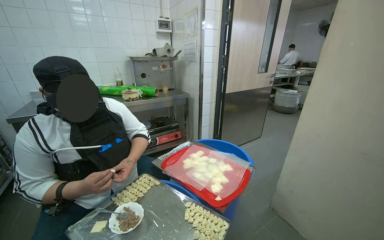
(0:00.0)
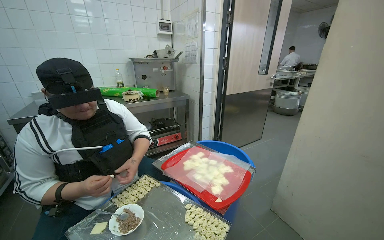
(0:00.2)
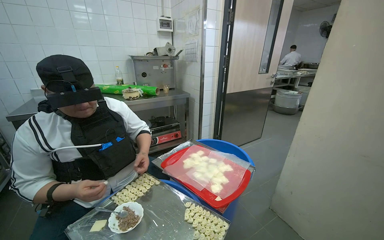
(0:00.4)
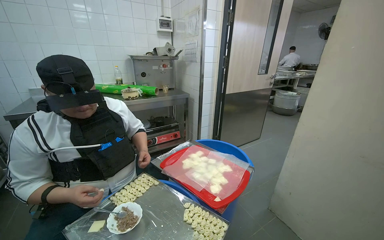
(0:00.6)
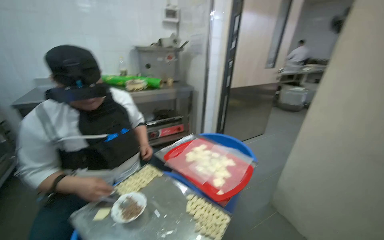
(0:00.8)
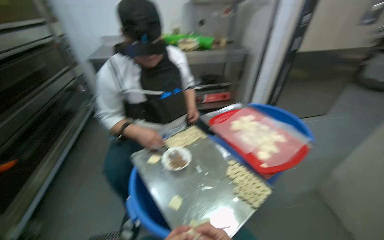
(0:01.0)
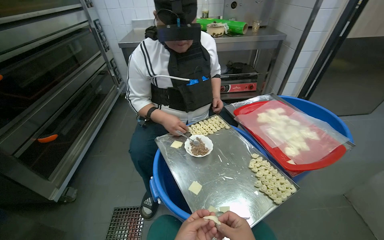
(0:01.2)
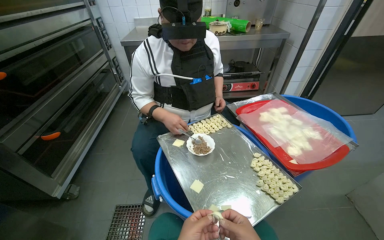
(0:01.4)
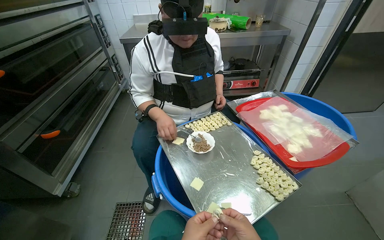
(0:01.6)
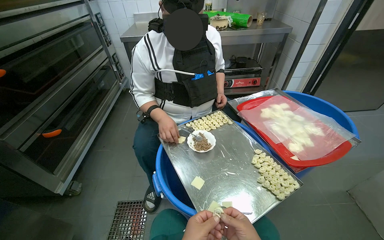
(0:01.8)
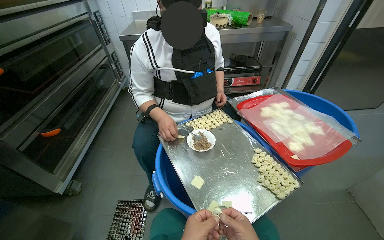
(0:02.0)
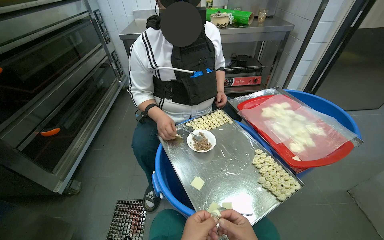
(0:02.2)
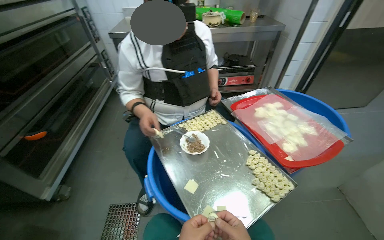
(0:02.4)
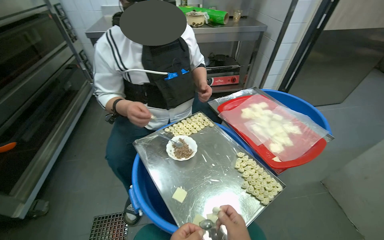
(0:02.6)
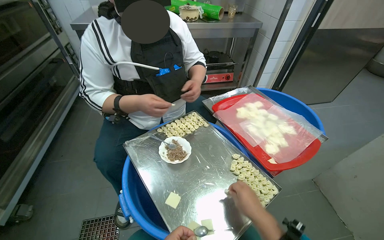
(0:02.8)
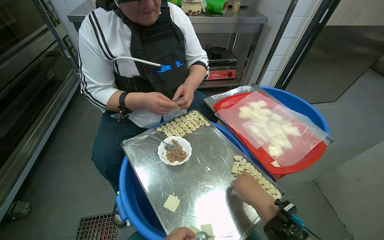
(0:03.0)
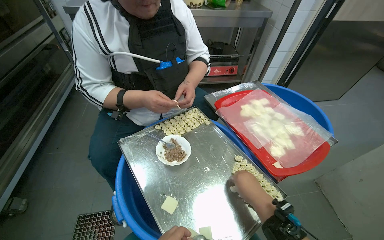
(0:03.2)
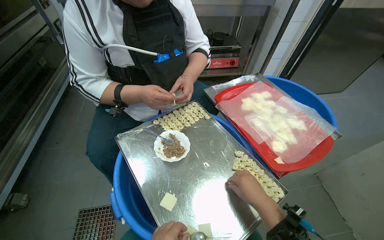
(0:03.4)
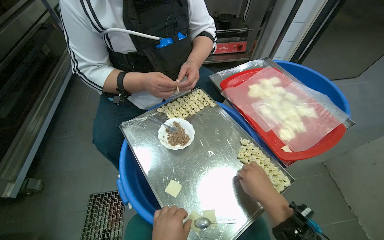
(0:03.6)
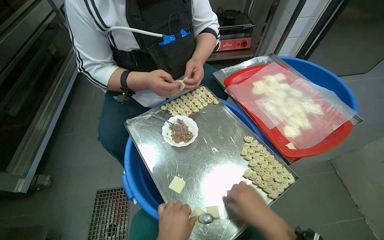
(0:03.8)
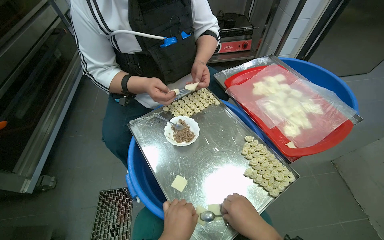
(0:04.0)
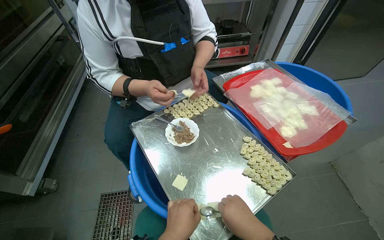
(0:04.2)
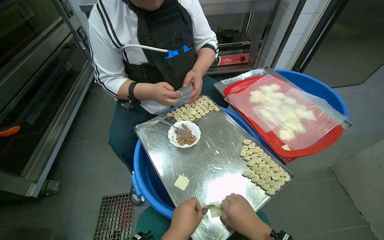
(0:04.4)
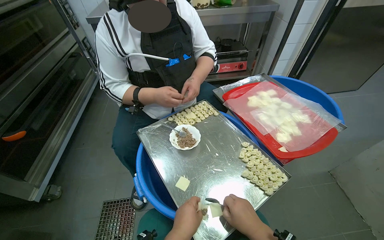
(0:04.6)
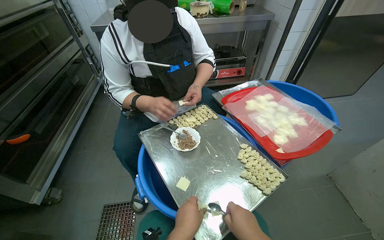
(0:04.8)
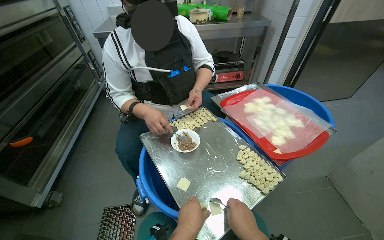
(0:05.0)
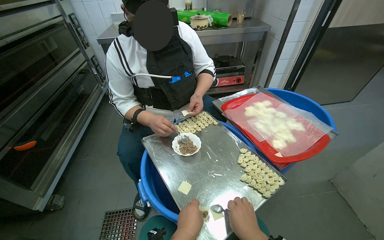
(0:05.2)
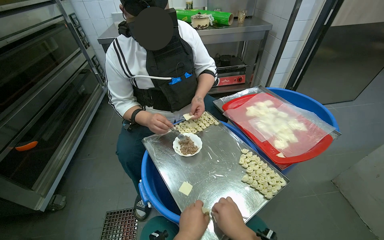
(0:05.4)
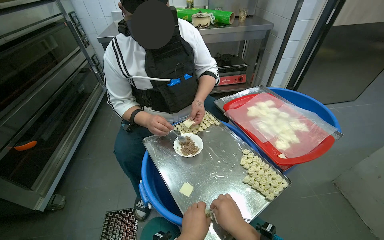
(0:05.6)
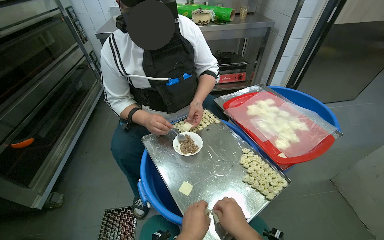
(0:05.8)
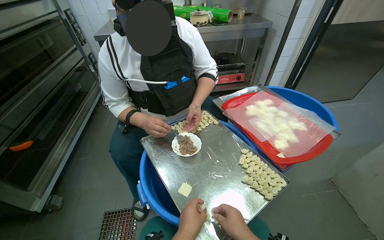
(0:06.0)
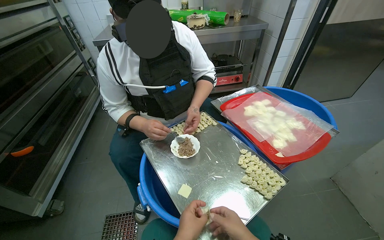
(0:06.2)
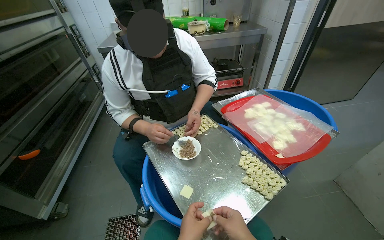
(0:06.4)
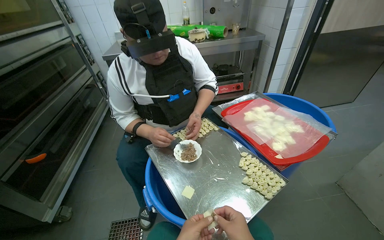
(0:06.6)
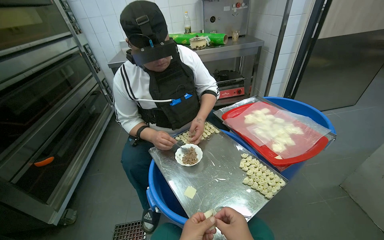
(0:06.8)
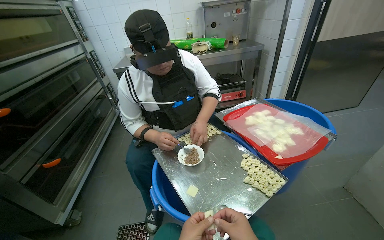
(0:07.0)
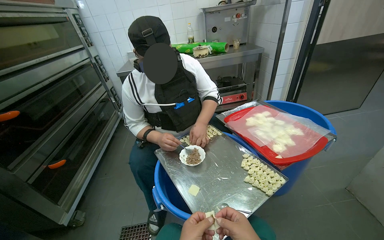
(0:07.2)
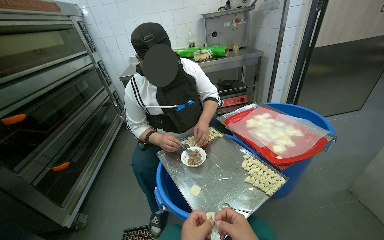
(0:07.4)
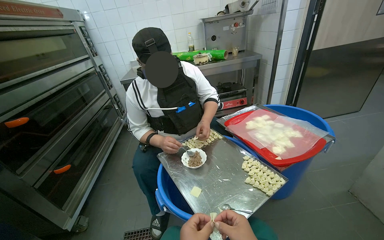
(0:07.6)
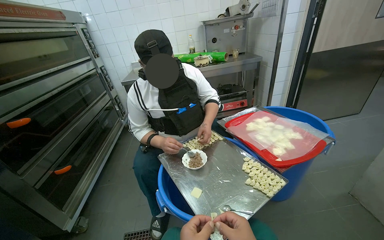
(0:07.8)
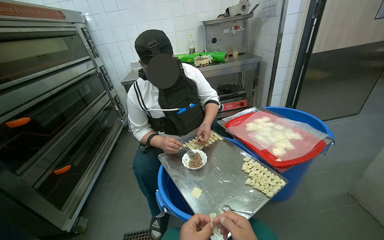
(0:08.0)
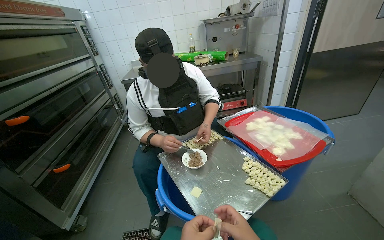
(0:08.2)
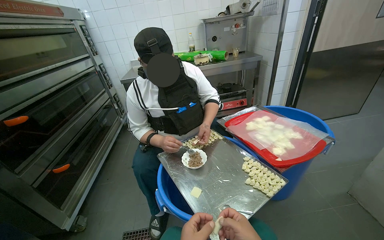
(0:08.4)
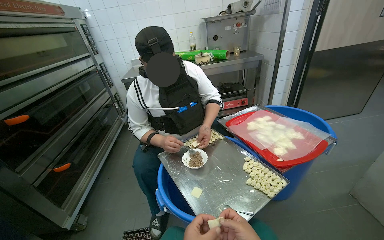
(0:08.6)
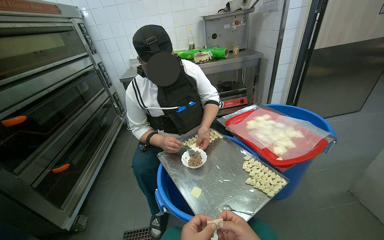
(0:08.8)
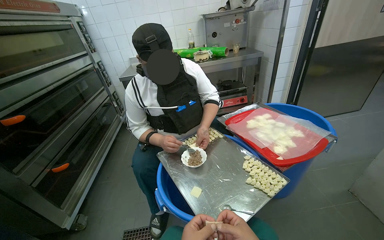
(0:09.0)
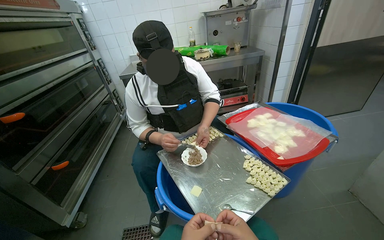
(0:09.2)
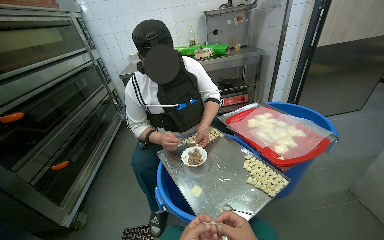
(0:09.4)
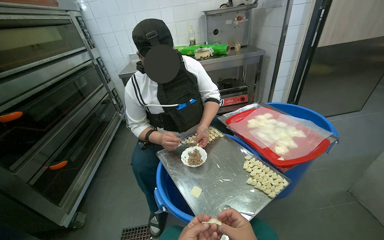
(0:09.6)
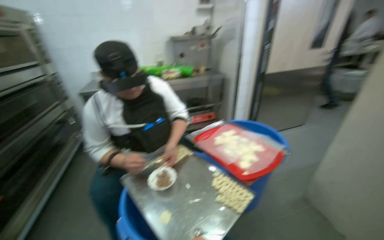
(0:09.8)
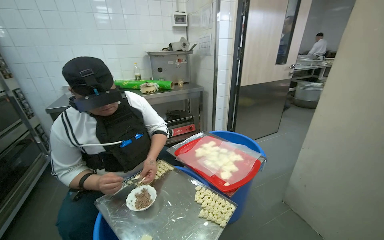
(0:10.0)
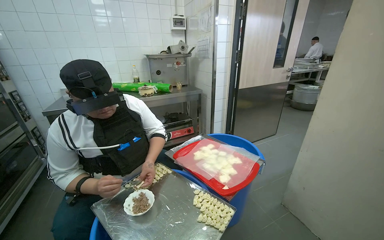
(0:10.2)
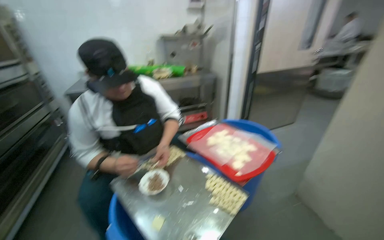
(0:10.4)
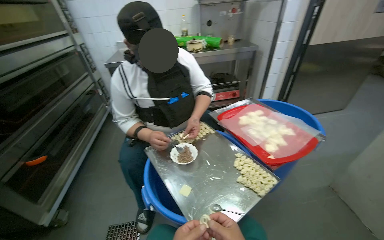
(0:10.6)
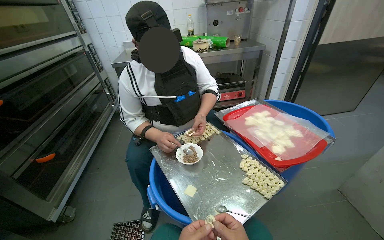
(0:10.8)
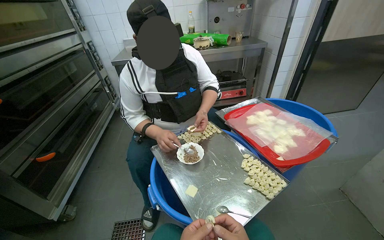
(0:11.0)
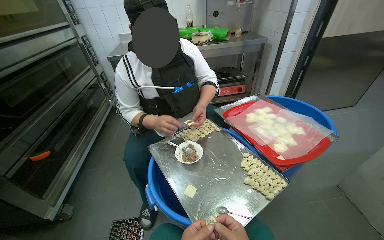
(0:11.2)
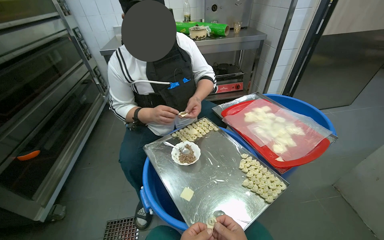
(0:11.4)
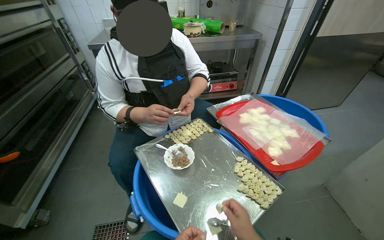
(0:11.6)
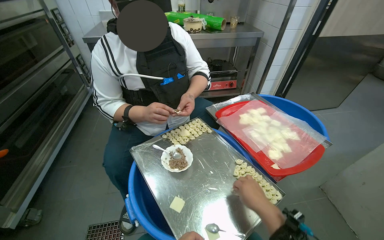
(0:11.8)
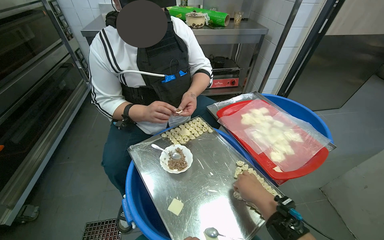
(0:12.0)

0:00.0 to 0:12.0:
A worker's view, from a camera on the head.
Job: preparing food.
The whole recording: Making dumplings. The worker continues making dumplings by filling dough with ingredients and shaping them.
0:00.0 to 0:01.6: The wearer looks about 30 degrees further to the left. The wearer looks about 20 degrees further downward.
0:03.0 to 0:04.4: The right hand moves down the picture, roughly 15 cm.
0:10.4 to 0:12.0: The view tilts approximately 15 degrees downward.

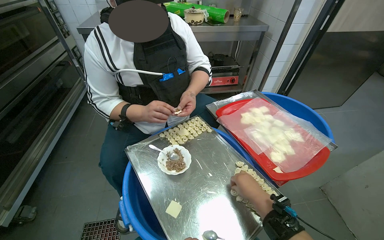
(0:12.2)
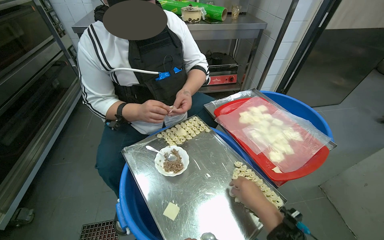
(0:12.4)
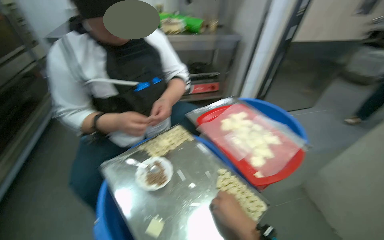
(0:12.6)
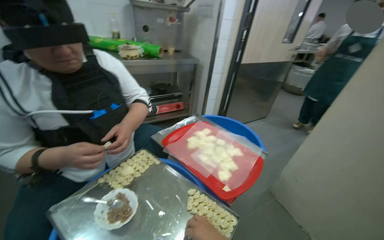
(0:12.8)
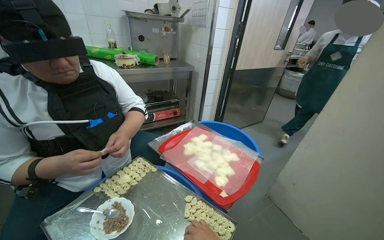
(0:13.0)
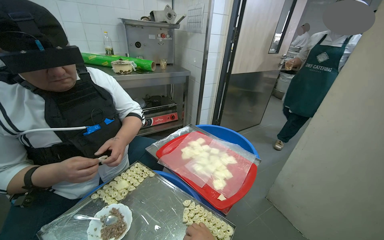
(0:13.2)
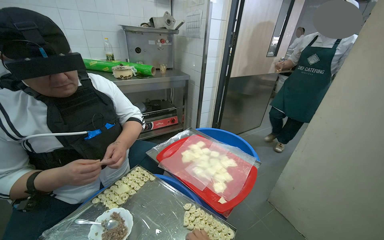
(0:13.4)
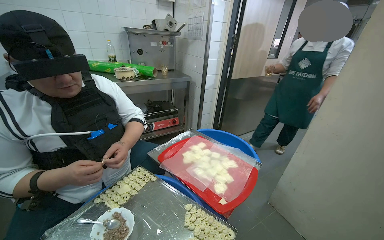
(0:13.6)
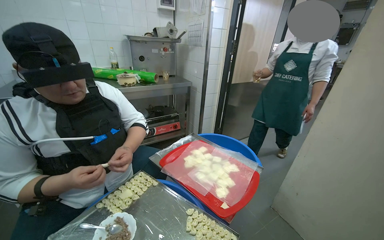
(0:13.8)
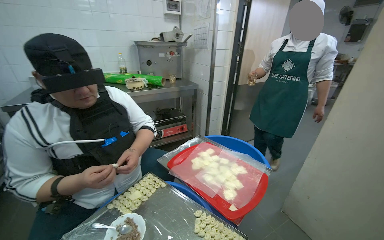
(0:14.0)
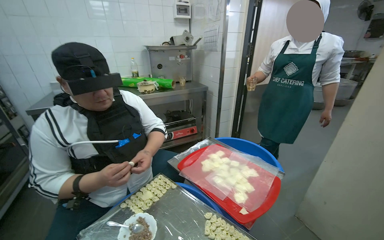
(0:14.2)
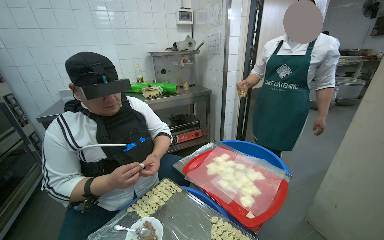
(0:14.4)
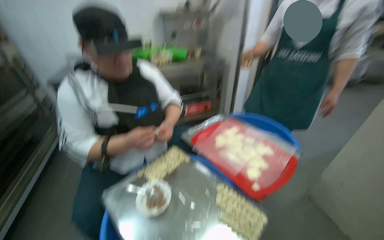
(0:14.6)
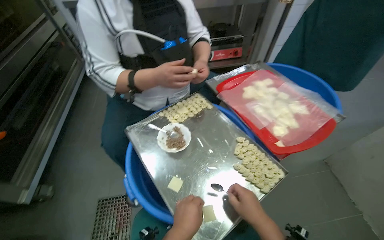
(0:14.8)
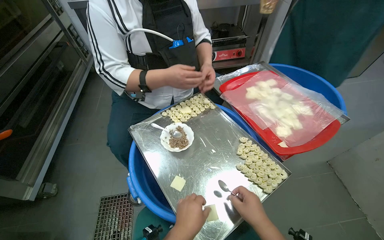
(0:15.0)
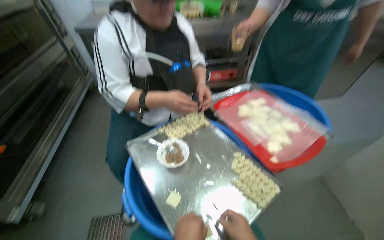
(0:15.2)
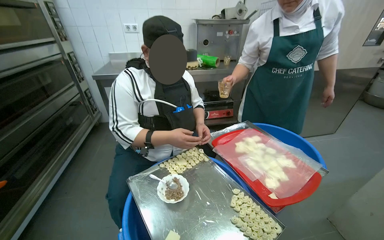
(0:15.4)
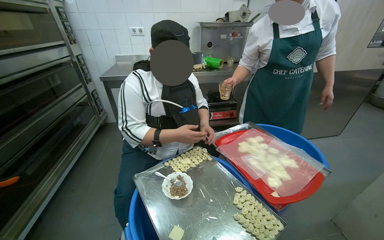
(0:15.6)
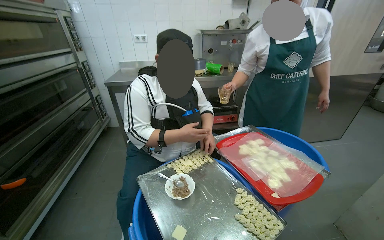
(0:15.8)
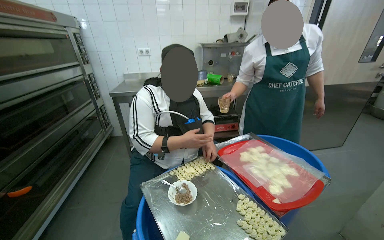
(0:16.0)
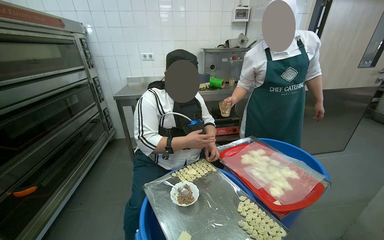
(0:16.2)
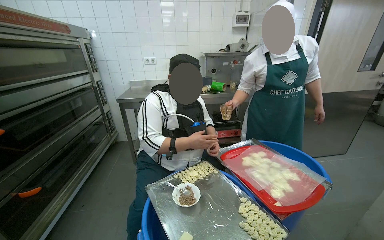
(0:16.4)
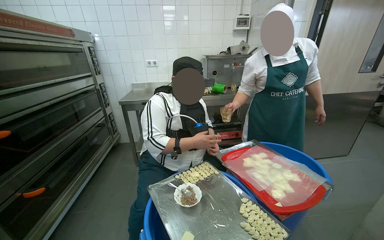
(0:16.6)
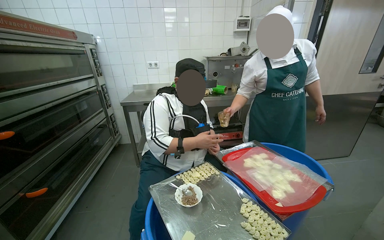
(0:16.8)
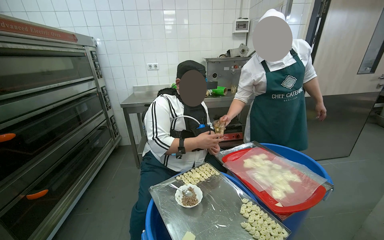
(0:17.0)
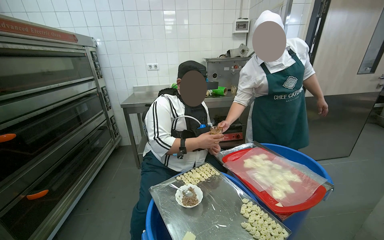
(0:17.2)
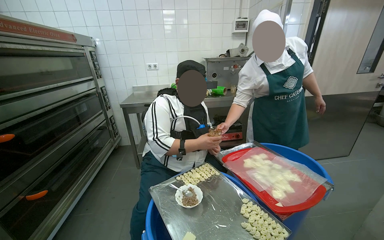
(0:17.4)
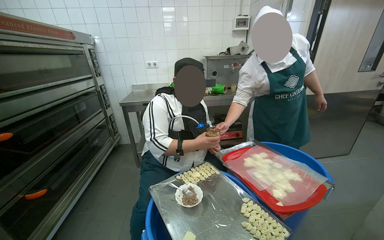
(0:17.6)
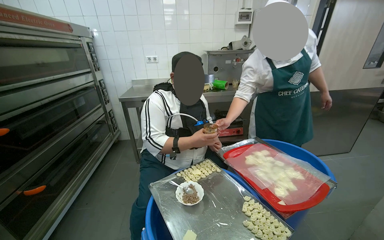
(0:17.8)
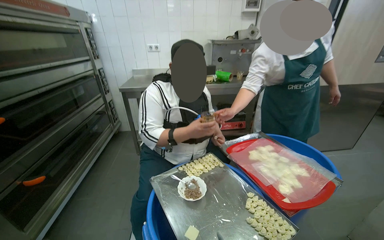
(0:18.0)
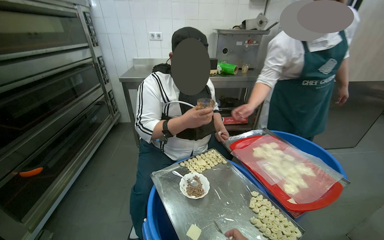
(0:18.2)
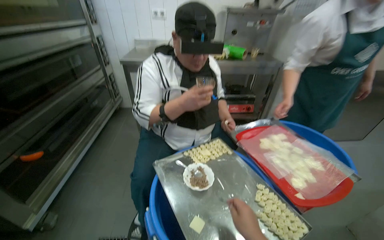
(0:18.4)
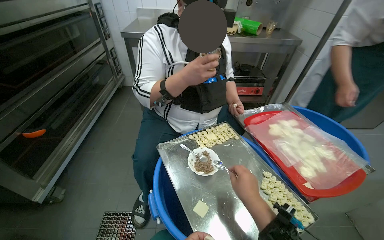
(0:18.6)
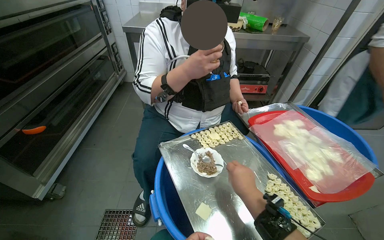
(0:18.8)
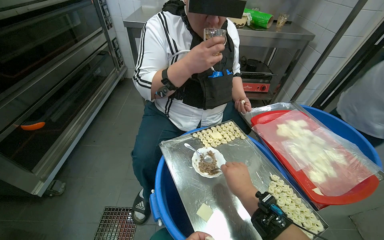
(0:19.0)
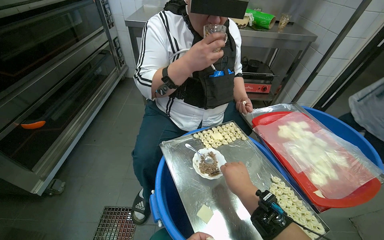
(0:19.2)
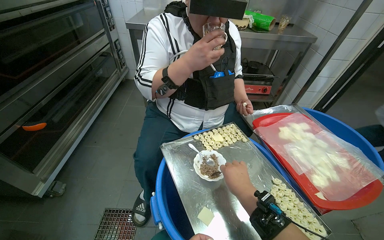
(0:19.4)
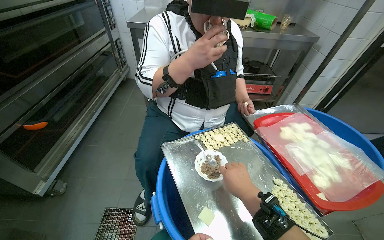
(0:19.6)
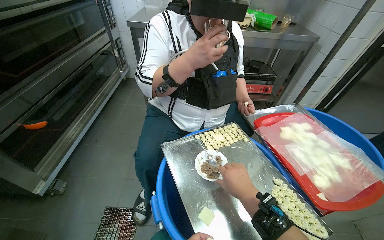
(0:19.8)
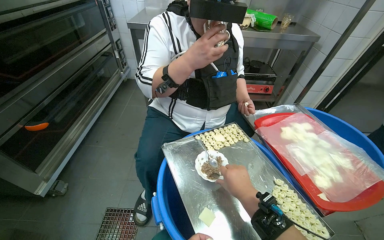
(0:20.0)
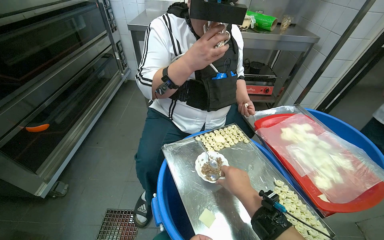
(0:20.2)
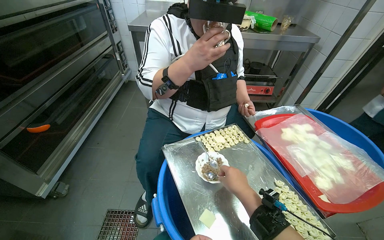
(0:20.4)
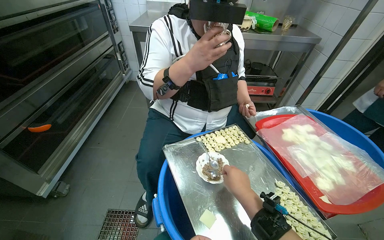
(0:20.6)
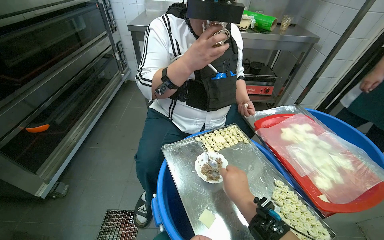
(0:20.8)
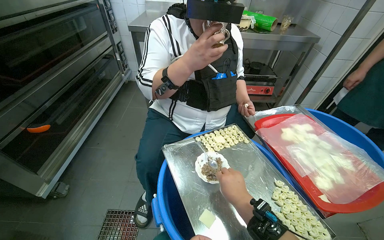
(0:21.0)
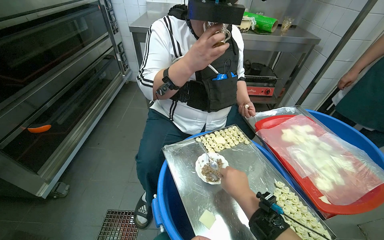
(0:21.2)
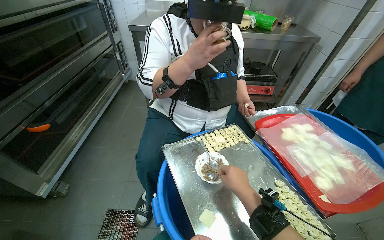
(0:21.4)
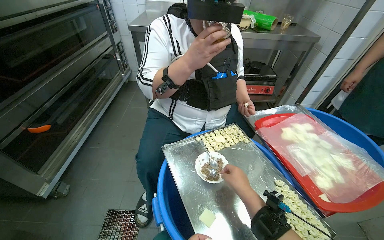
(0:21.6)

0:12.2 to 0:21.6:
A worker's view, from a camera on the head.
Job: preparing food.
The whole recording: Making dumplings. The worker continues making dumplings by filling dough with ingredients and shaping them.
0:12.2 to 0:13.8: The head rotates approximately 20 degrees to the right. The view tilts roughly 15 degrees upward.
0:13.8 to 0:15.4: The head turns to the left by approximately 20 degrees.
0:17.0 to 0:18.4: The view tilts roughly 15 degrees downward.
